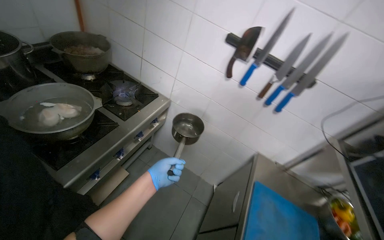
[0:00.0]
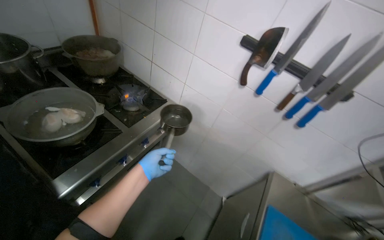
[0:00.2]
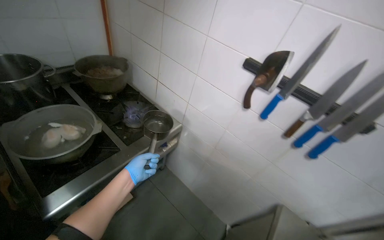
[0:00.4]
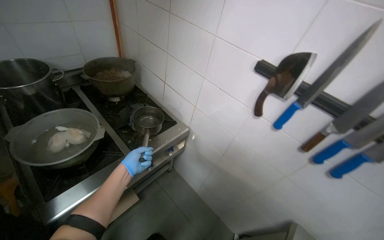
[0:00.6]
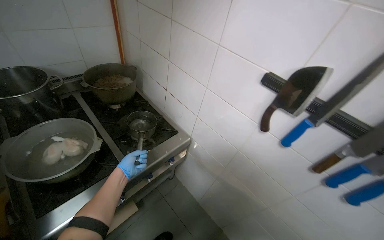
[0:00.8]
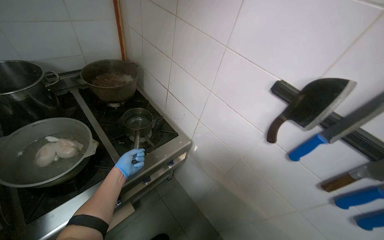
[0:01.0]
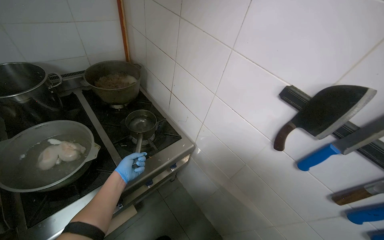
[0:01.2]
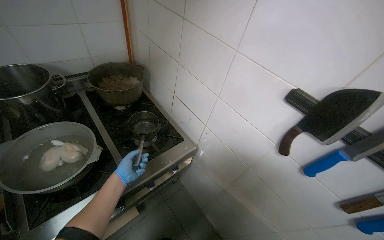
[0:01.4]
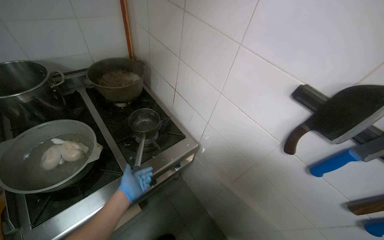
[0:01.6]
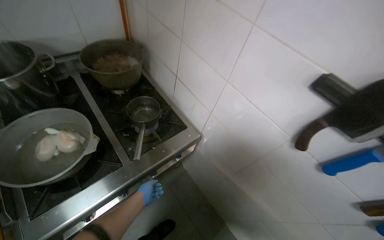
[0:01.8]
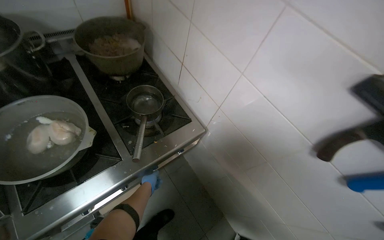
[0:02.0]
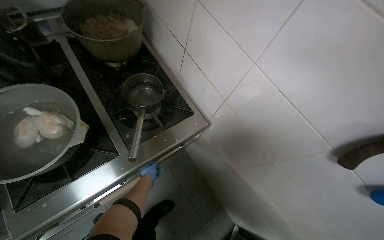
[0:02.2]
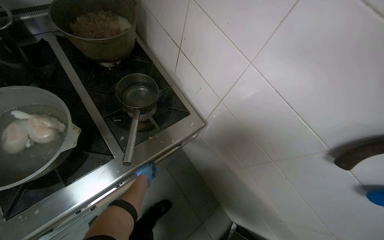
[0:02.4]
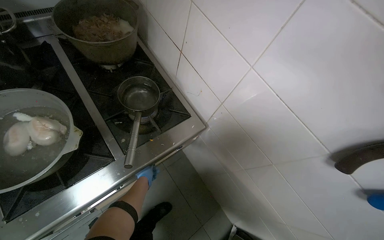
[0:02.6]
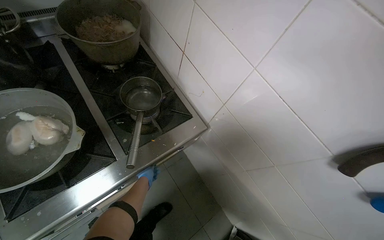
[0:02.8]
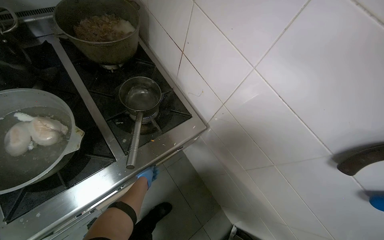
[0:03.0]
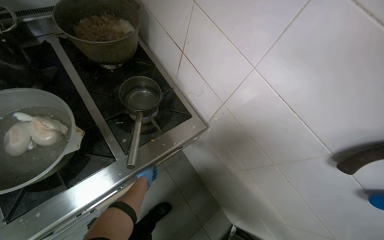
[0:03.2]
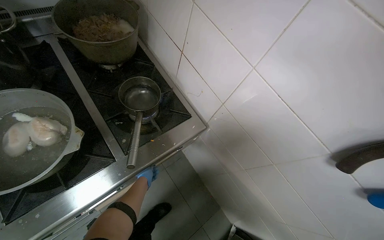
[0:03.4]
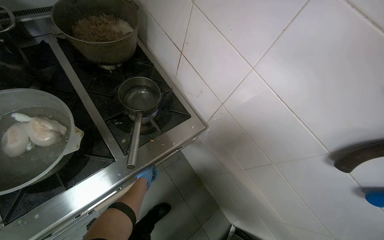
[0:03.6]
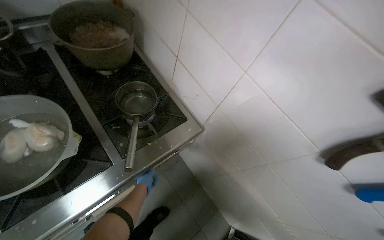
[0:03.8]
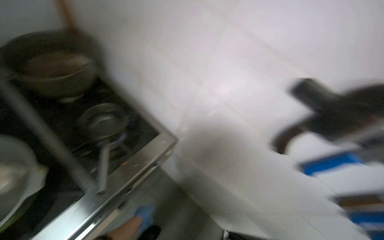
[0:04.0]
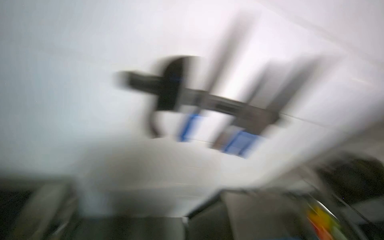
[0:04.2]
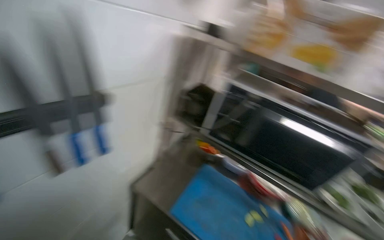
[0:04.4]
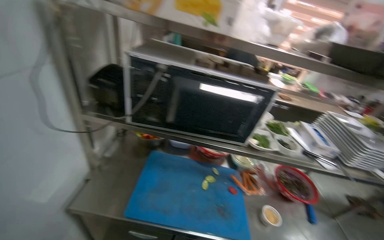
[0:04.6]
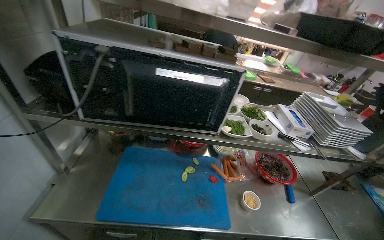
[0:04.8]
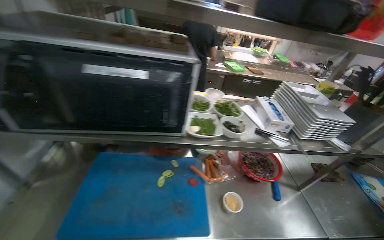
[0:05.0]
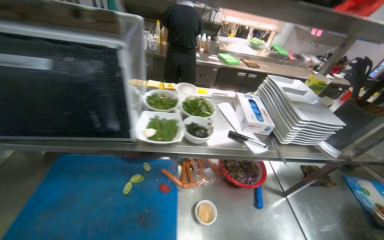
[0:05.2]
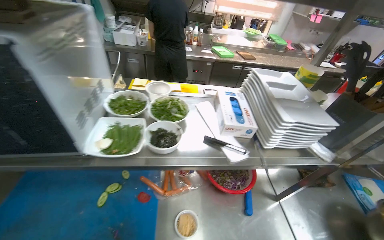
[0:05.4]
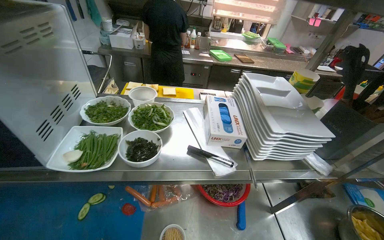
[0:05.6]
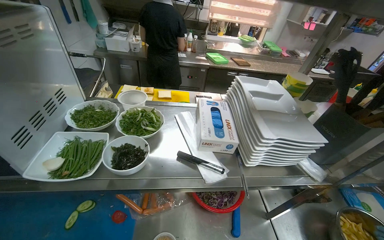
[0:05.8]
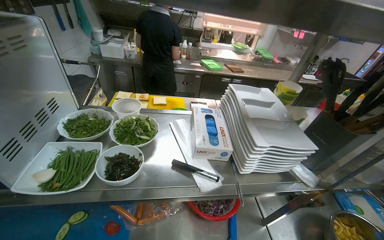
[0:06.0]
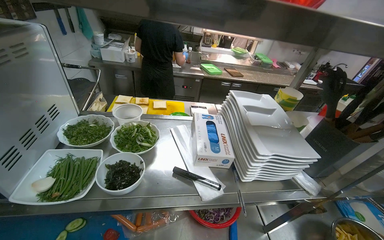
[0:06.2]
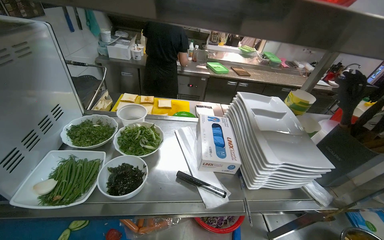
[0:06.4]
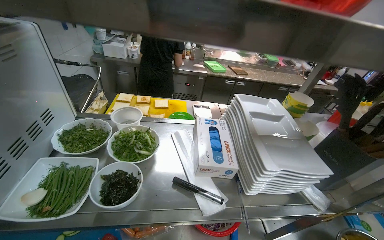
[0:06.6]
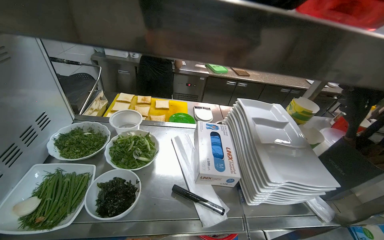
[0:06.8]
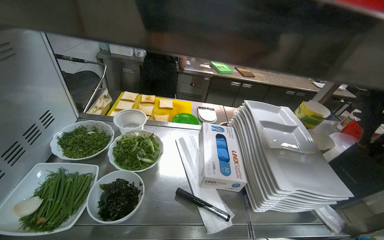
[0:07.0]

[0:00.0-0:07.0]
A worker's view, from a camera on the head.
Job: preparing food.
The whole recording: Placing water on gas stove to boil. The worker takes water from the sink and places it on the gas stove to boil.
0:00.0 to 0:01.4: The head travels some 40 cm. The wearer's head swings roughly 20 degrees to the left.
0:01.4 to 0:02.8: The camera pitches downward, by some 15 degrees. The left hand goes roughly 30 cm farther from the camera and down the picture.
0:02.8 to 0:04.2: The wearer looks roughly 55 degrees further to the right.
0:04.2 to 0:05.6: The wearer moves roughly 90 cm. The head turns to the right by roughly 85 degrees. The wearer looks roughly 25 degrees further downward.

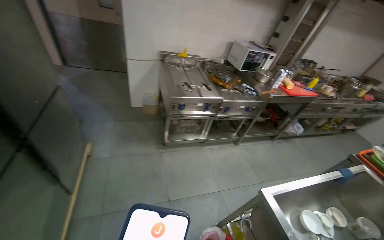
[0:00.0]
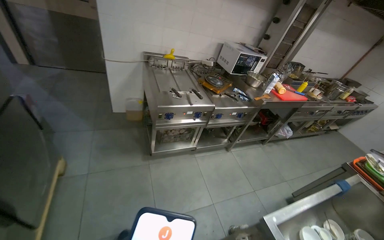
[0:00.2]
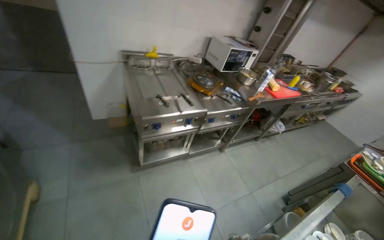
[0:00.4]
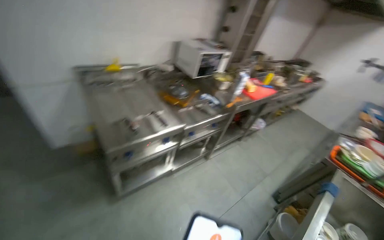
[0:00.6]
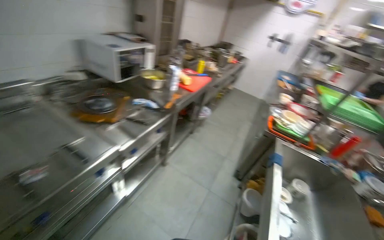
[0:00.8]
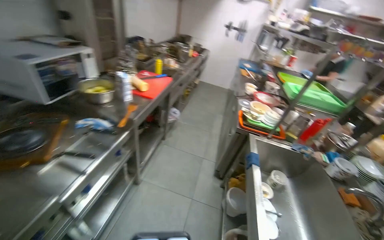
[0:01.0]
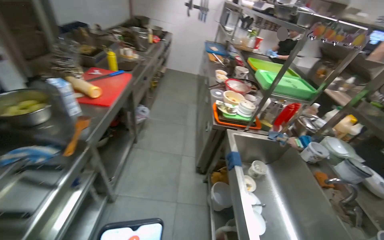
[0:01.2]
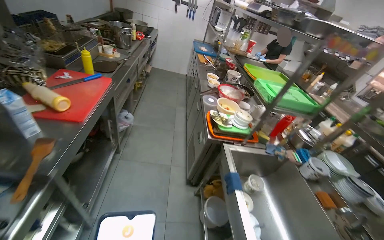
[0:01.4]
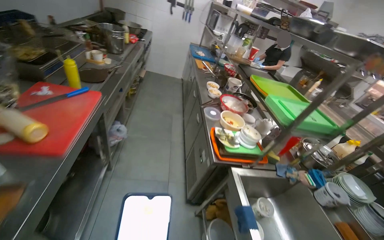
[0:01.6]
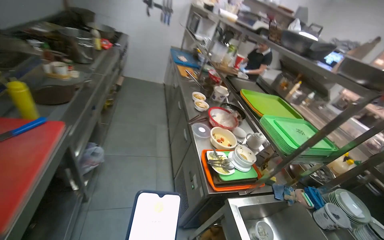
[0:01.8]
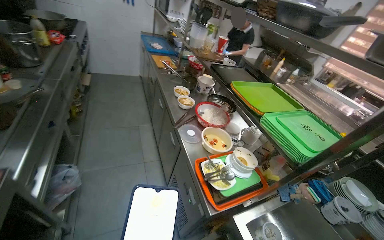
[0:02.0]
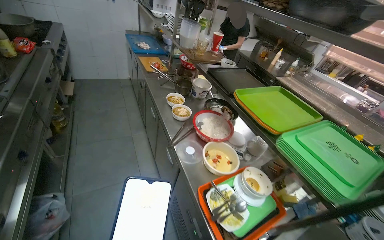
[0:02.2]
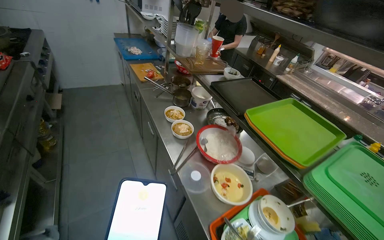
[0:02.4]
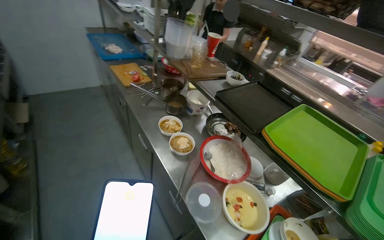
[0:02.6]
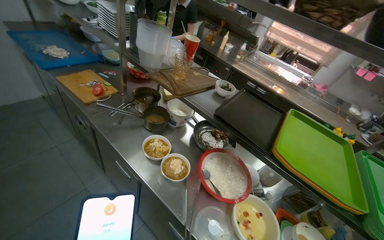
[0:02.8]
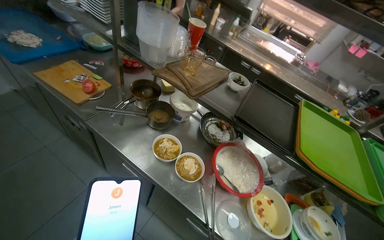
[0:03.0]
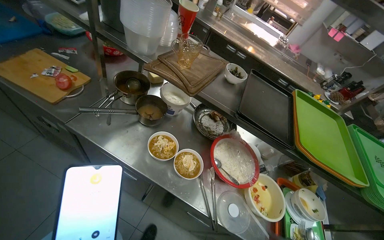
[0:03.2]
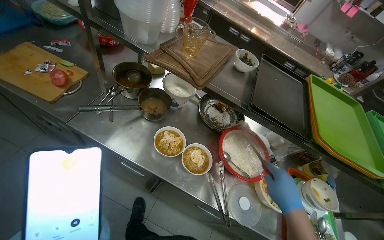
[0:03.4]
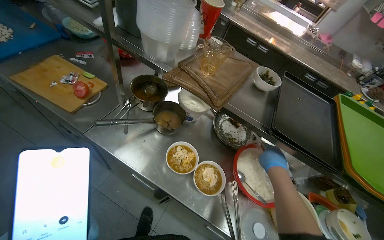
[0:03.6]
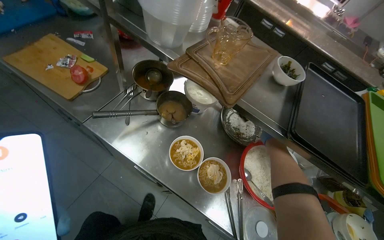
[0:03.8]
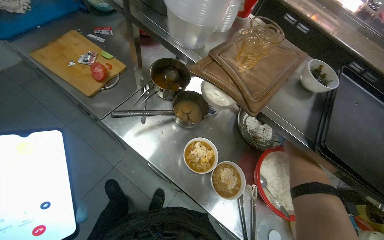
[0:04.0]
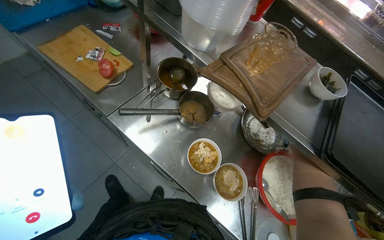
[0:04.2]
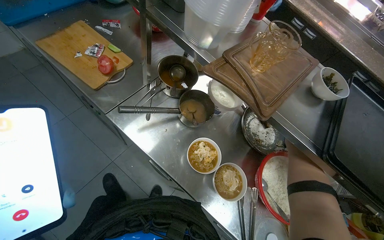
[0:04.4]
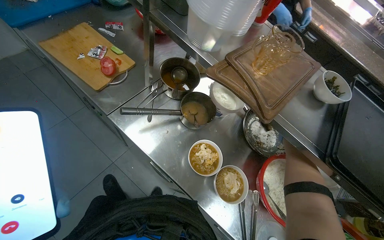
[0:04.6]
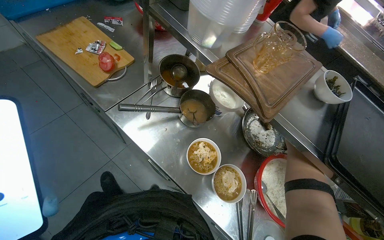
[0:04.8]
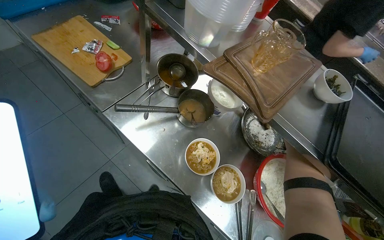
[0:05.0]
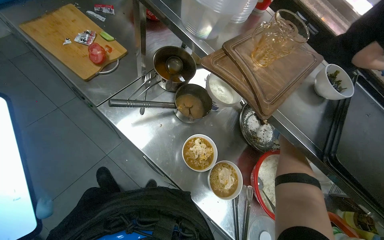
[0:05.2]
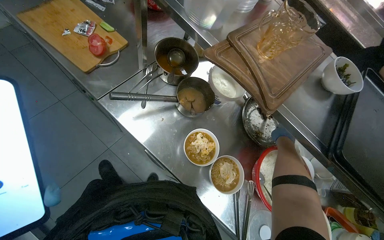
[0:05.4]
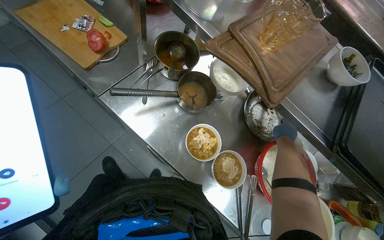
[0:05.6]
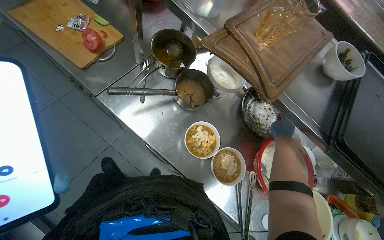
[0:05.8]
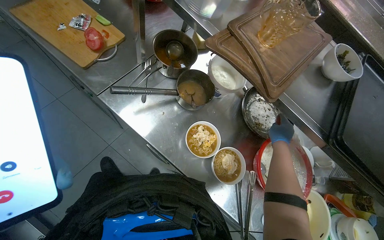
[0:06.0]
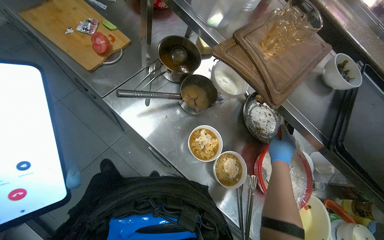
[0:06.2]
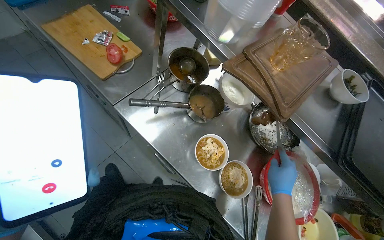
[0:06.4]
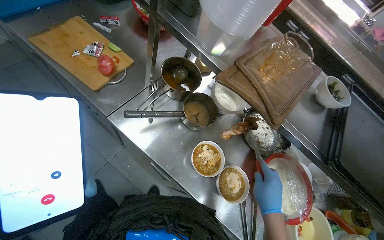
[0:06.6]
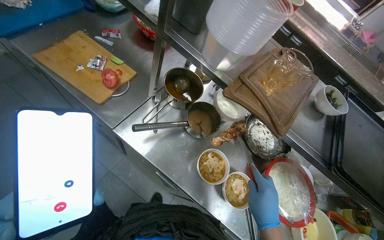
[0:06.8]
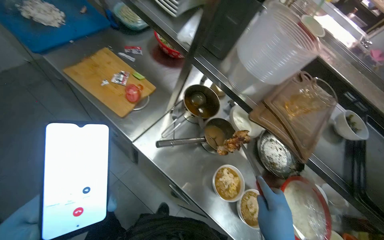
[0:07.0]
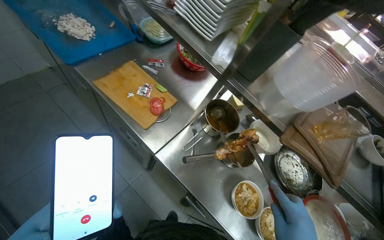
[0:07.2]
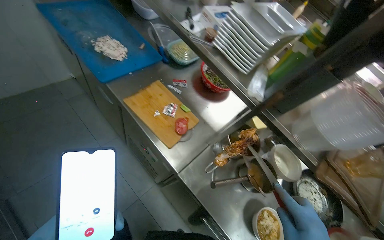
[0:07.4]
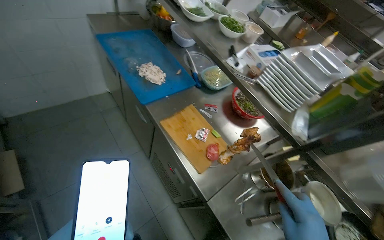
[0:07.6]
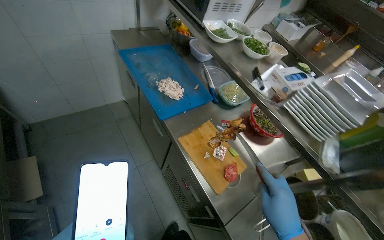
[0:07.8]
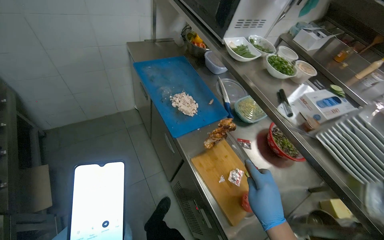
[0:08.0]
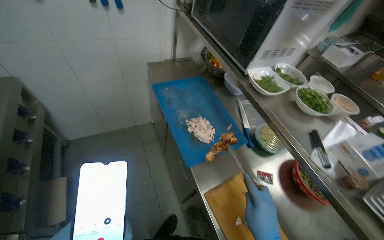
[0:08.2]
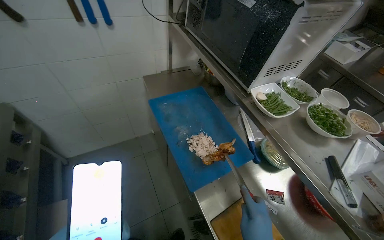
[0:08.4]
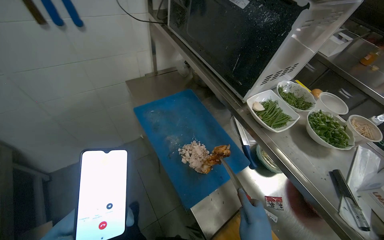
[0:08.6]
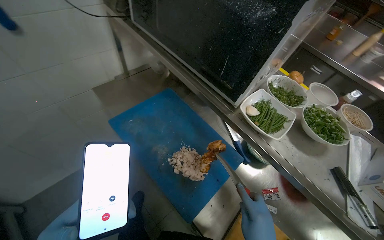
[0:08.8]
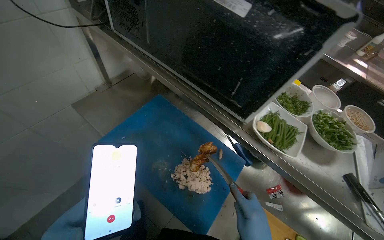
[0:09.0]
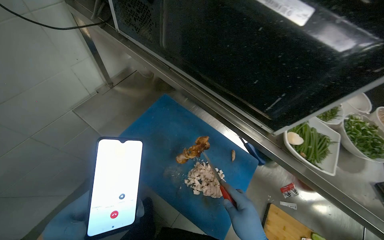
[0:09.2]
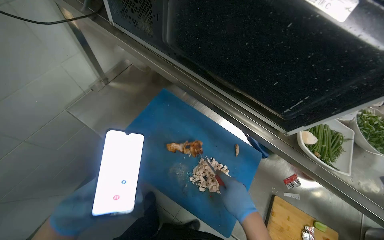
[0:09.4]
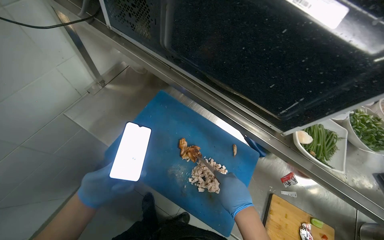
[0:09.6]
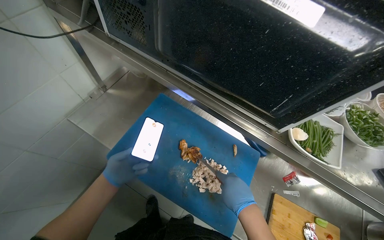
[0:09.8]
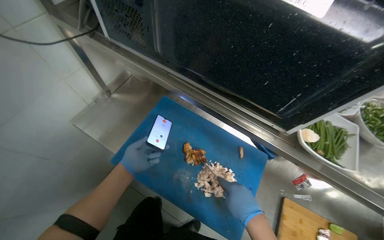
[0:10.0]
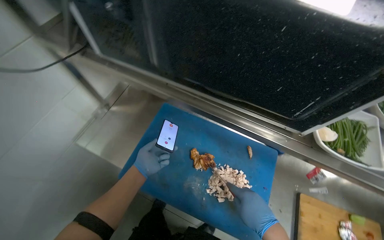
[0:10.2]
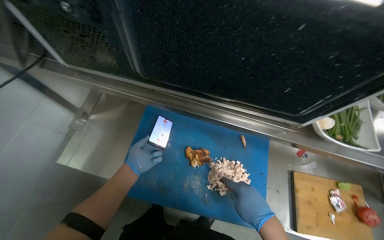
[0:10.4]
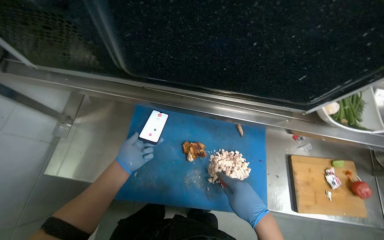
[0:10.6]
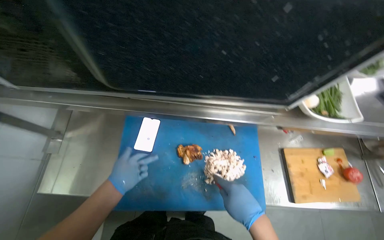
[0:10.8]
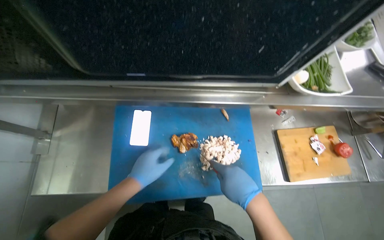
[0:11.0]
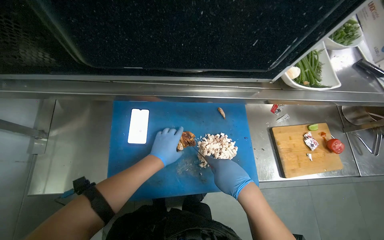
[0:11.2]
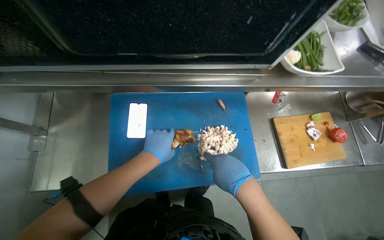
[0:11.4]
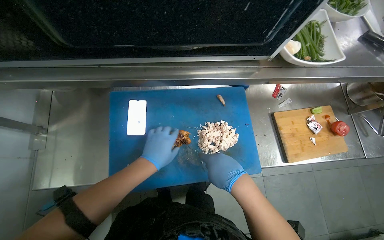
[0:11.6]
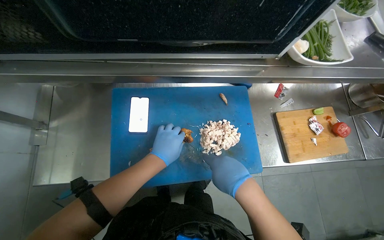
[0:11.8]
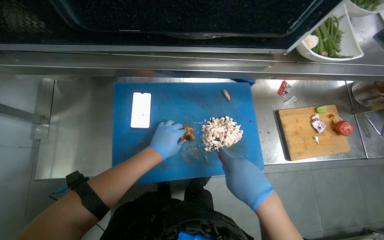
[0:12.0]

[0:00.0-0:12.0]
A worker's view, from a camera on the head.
Job: preparing food.
The whole recording: Assembling noodle bowls with garnishes. The worker chops chicken and adds it with cheese and herbs to noodle bowls, then lids and transfers them.
0:00.0 to 0:01.6: The camera travels roughly 1.5 m. The wearer looks approximately 75 degrees further to the right. The camera pitches downward, by some 15 degrees.
0:01.6 to 0:03.0: The camera travels about 1.5 m. The wearer looks about 50 degrees further to the right. The wearer looks some 25 degrees further downward.
0:03.0 to 0:04.4: The view tips downward by approximately 15 degrees.
0:06.0 to 0:07.6: The camera is carried approximately 50 cm. The camera pitches upward, by roughly 20 degrees.
0:07.6 to 0:09.0: The head travels about 70 cm.
0:10.4 to 0:12.0: The left hand shifts approximately 10 cm to the right; the right hand travels nearer to the camera by roughly 10 cm.
